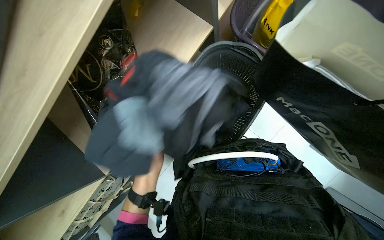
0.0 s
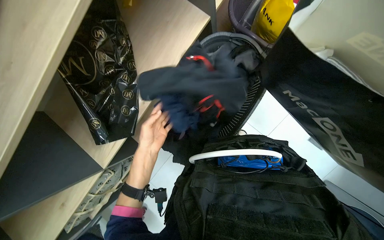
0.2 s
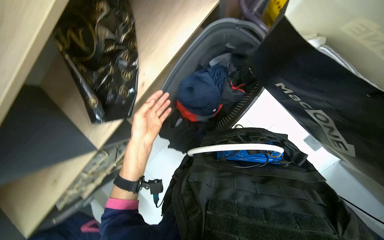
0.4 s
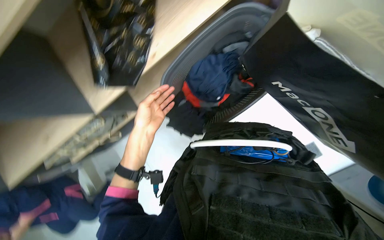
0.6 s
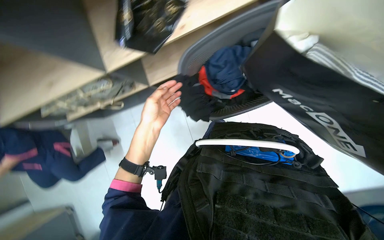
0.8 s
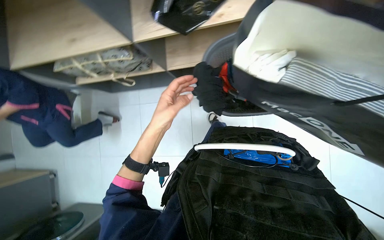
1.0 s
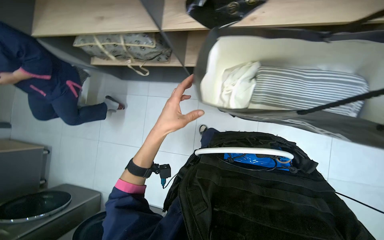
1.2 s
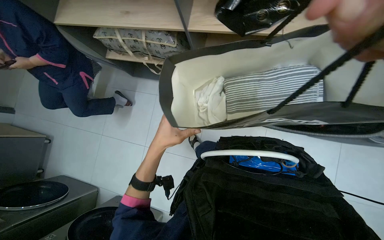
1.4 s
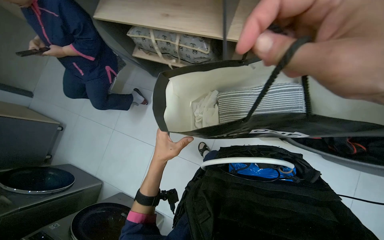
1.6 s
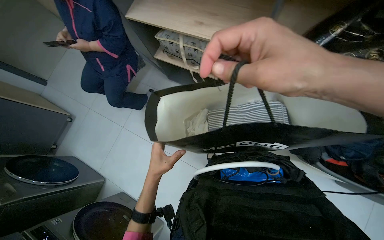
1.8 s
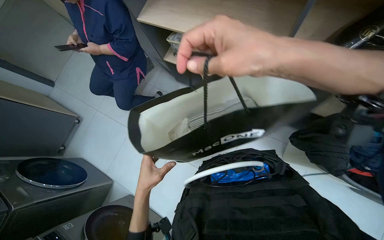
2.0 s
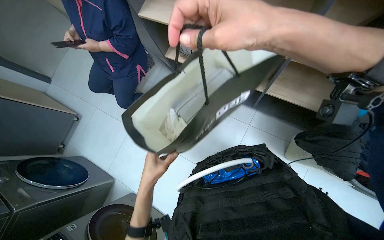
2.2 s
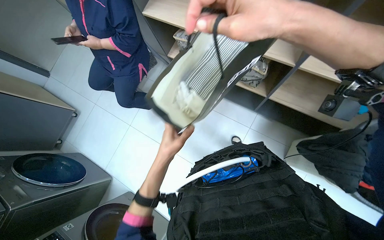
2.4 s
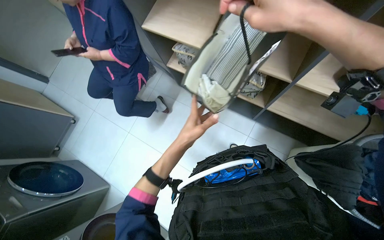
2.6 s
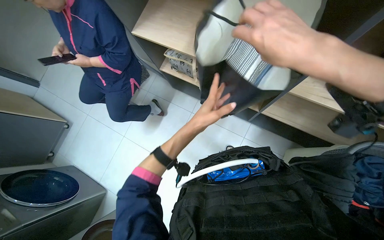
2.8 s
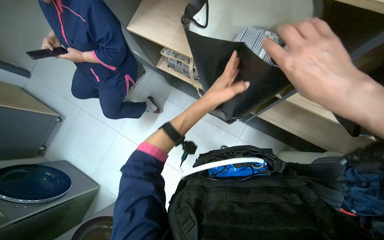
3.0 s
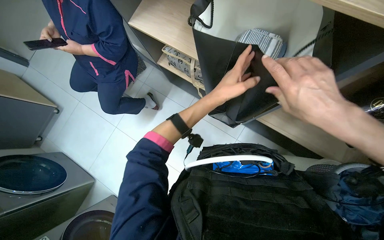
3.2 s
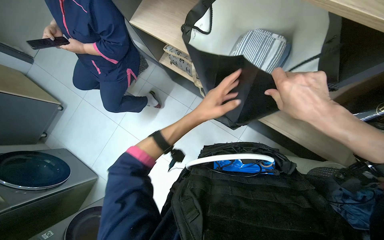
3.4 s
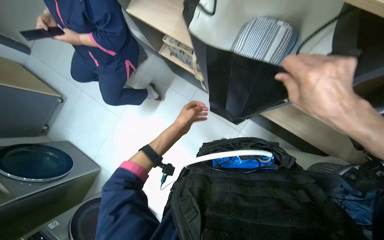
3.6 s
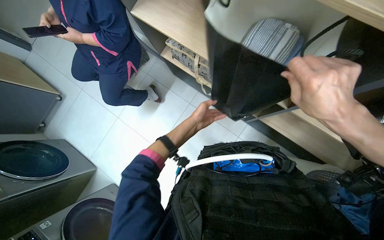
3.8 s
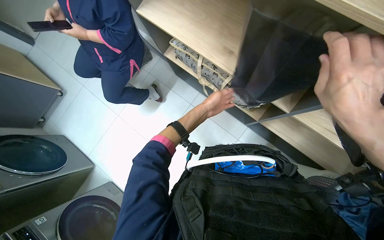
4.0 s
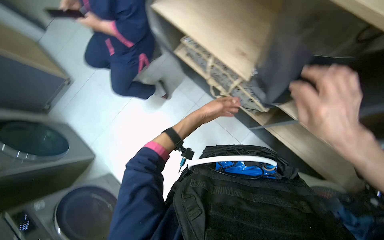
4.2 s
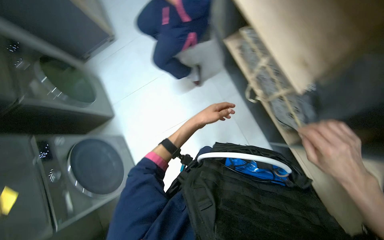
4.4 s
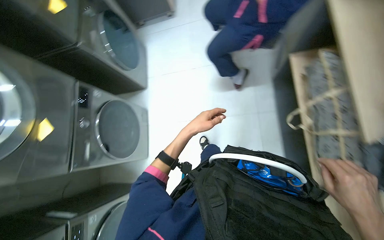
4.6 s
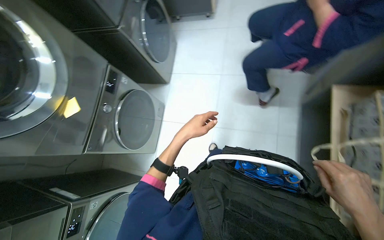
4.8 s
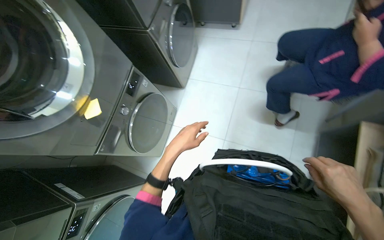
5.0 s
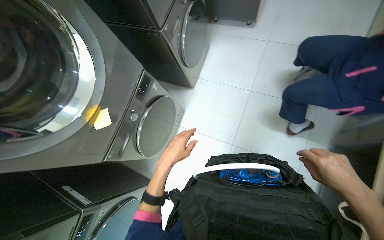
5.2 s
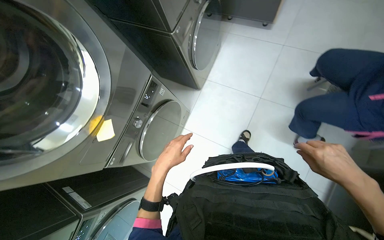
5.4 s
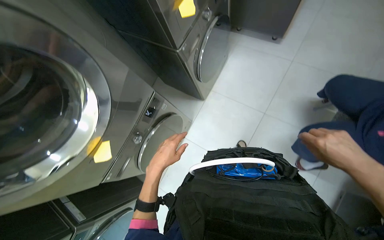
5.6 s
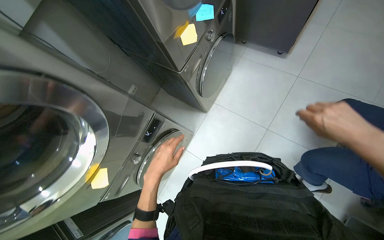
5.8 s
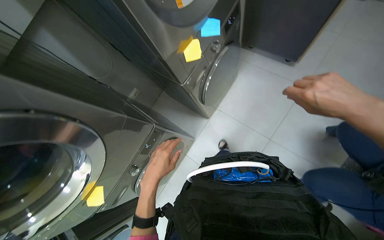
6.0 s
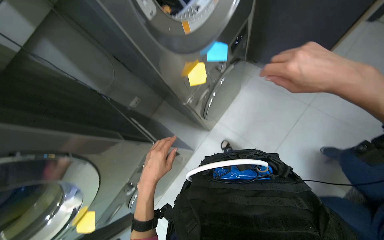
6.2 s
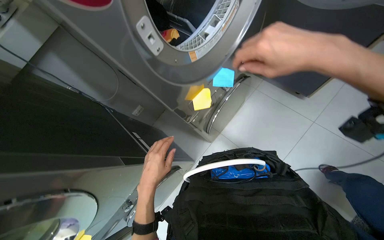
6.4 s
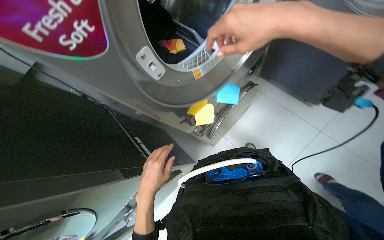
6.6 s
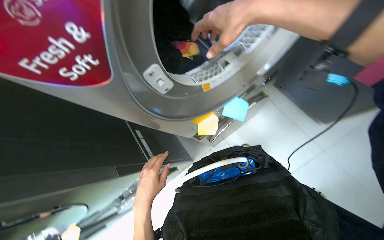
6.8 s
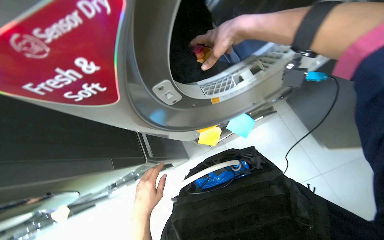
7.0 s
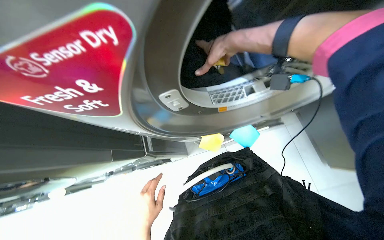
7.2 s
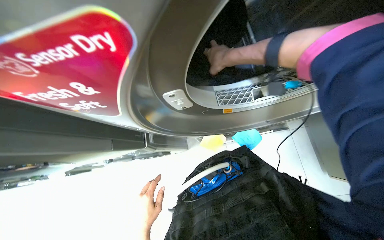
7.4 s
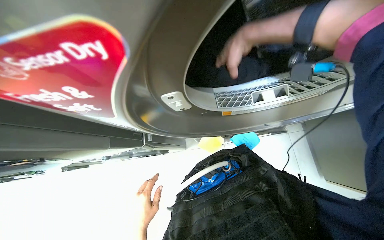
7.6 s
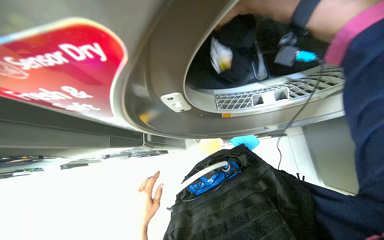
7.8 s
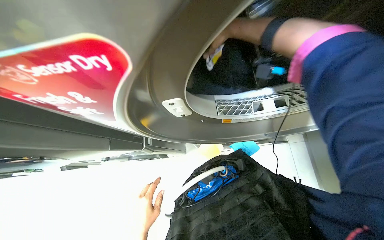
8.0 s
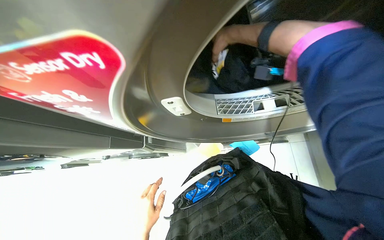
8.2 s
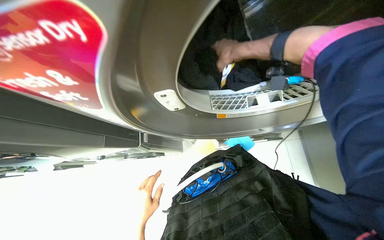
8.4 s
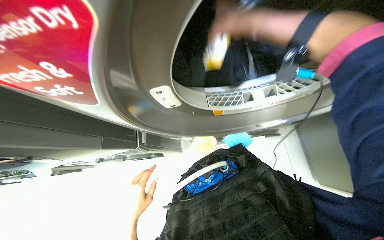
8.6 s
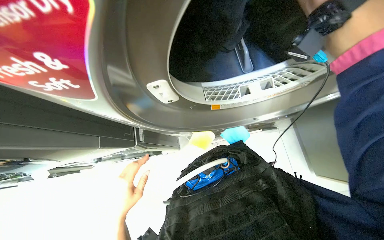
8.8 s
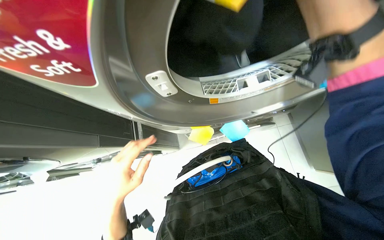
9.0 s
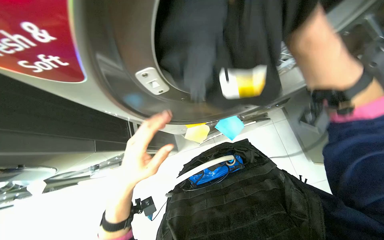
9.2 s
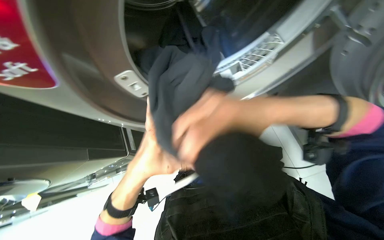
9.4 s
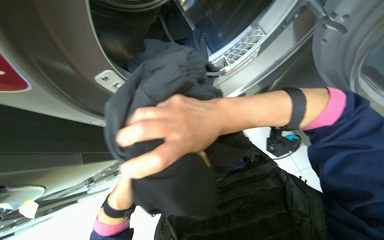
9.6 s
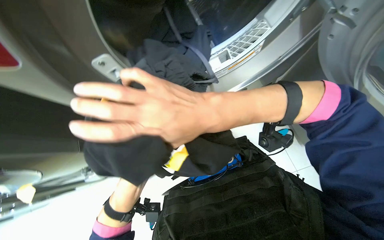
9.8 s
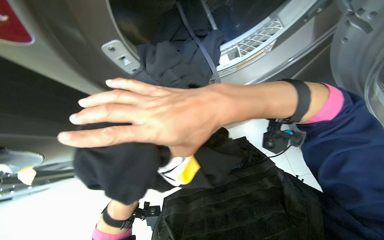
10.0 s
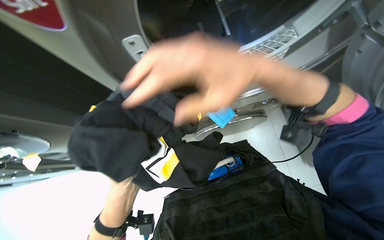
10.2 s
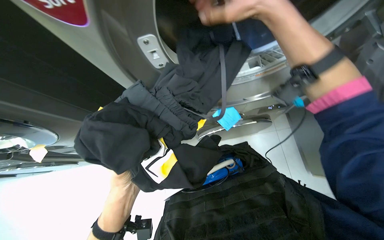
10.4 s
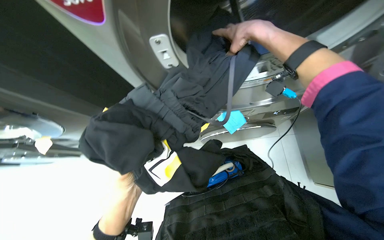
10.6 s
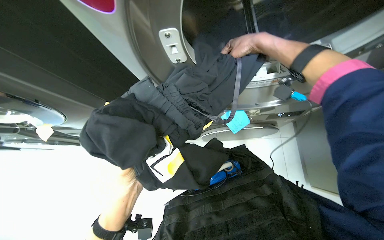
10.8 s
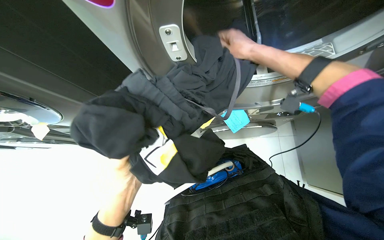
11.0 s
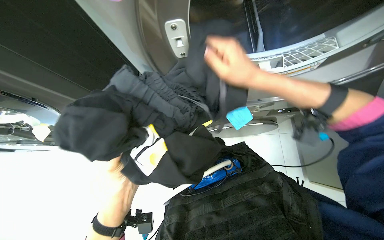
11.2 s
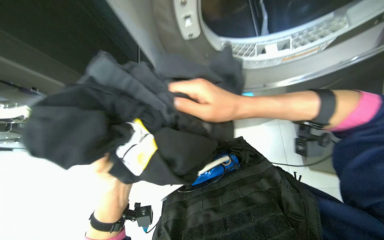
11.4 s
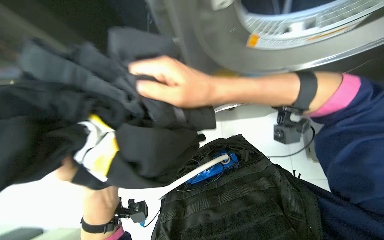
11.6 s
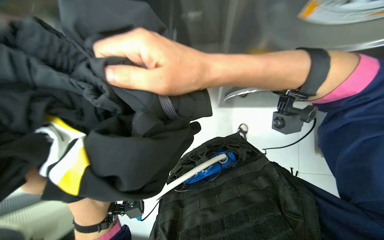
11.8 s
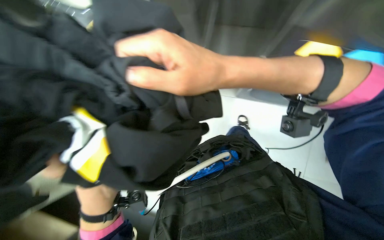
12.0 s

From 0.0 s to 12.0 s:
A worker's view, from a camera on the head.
Job: managing laundry.
The whole recording: Unloading laundry from washing machine. The worker removes clothes from two washing machines.
From 0.0 s to 1.6 s: The wearer looks roughly 15 degrees further downward. The scene rotates clockwise by approximately 75 degrees.
From 1.6 s to 3.0 s: The left hand shifts approximately 40 cm up the picture.
From 3.0 s to 4.4 s: The right hand shifts approximately 15 cm farther from the camera and to the right; the left hand moves farther from the camera, about 10 cm, and goes to the left and returns, about 10 cm each way.
From 4.4 s to 6.0 s: The head travels approximately 80 cm. The head turns to the left by roughly 50 degrees.
From 6.0 s to 7.6 s: The camera travels some 40 cm. The view tilts about 10 degrees downward. The scene rotates clockwise by roughly 45 degrees.
From 7.6 s to 9.0 s: The right hand goes nearer and farther, about 10 cm each way, reversing 2 times, while the left hand is displaced up the picture by some 10 cm.
From 10.4 s to 12.0 s: The left hand heads nearer to the camera, covering roughly 20 cm, while the right hand heads to the left and down the picture, covering roughly 20 cm, and moves approximately 20 cm farther from the camera and comes back.

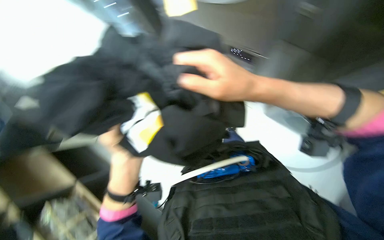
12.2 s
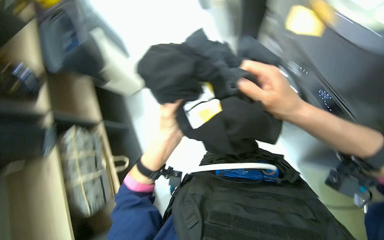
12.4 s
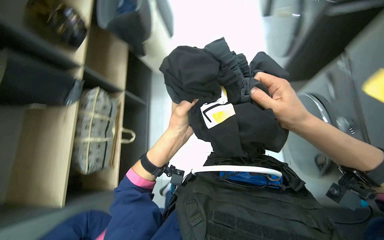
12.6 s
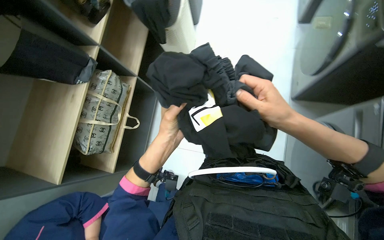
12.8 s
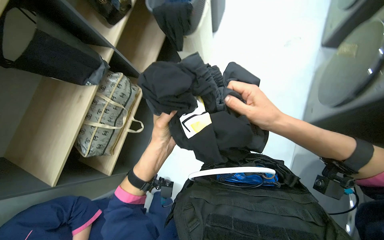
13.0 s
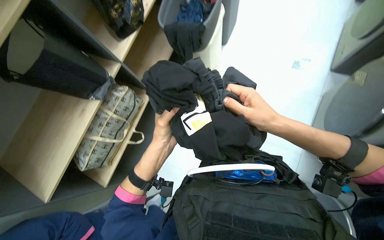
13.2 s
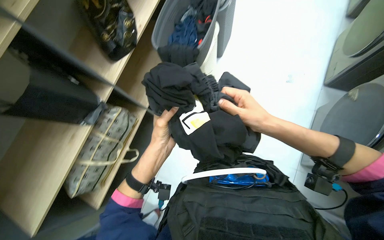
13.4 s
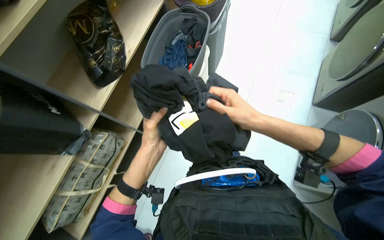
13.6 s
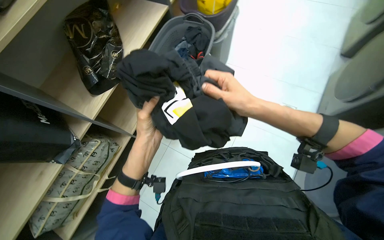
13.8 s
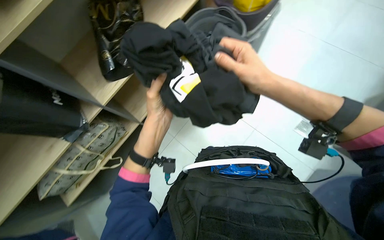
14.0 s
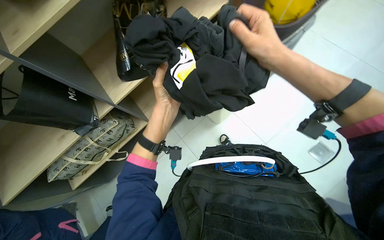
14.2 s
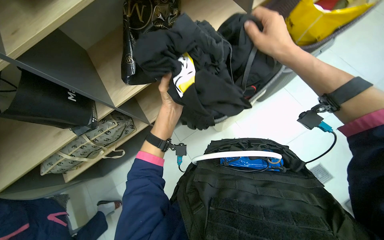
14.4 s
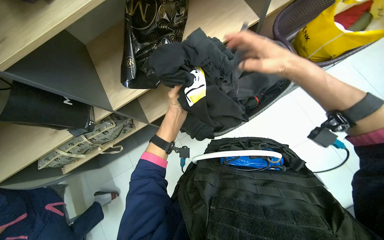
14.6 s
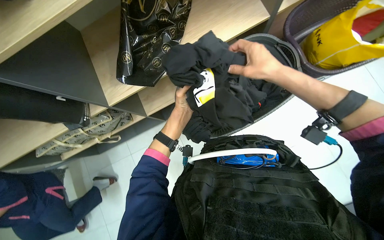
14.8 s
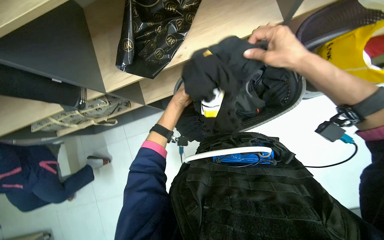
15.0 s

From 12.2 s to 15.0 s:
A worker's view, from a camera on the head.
Job: managing laundry.
The whole recording: Unloading laundry from washing machine. The worker removes clothes from two washing machines.
From 12.2 s to 13.6 s: The wearer moves approximately 40 cm.
From 13.6 s to 15.0 s: The head travels approximately 60 cm. The head turns to the left by approximately 50 degrees. The wearer looks about 25 degrees further downward.

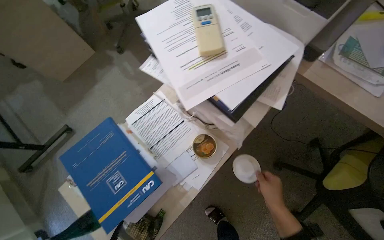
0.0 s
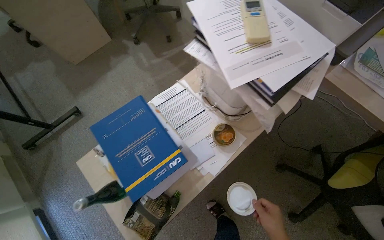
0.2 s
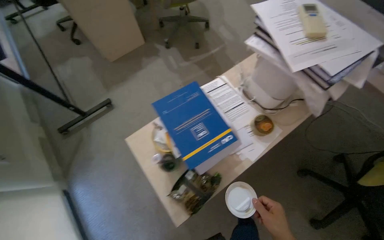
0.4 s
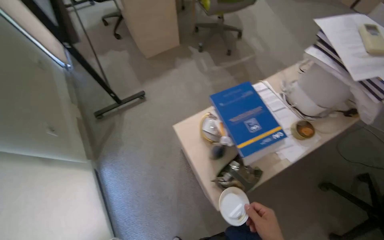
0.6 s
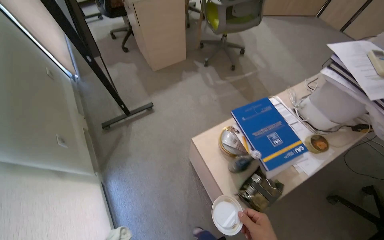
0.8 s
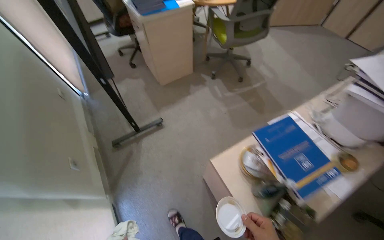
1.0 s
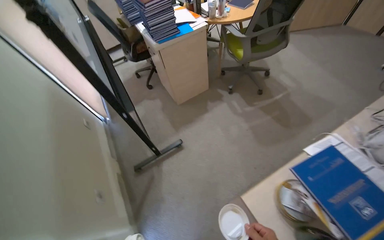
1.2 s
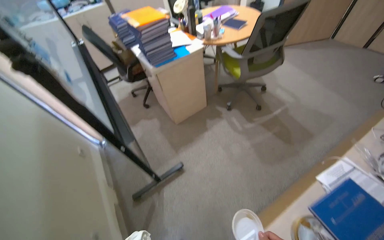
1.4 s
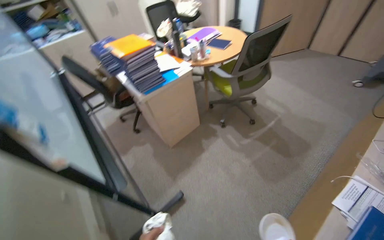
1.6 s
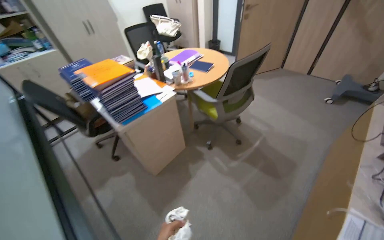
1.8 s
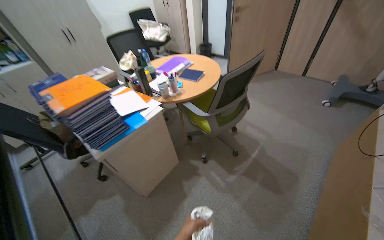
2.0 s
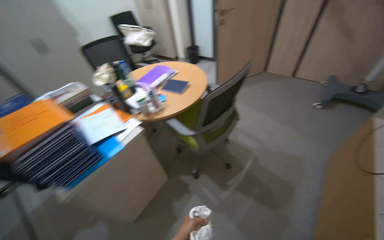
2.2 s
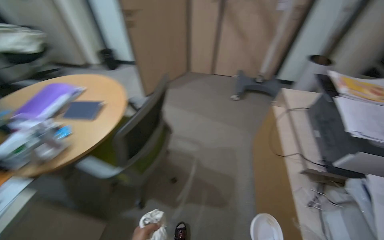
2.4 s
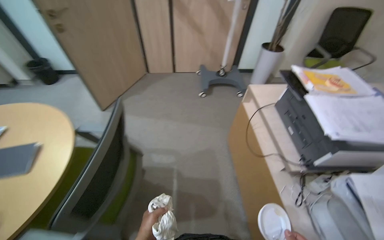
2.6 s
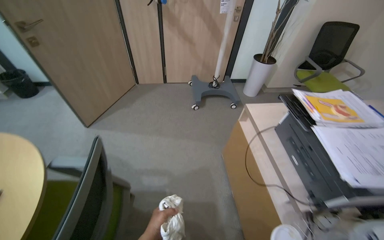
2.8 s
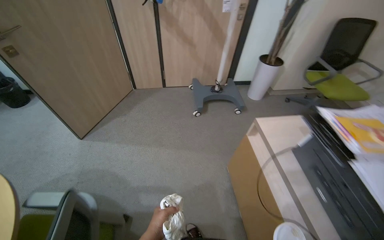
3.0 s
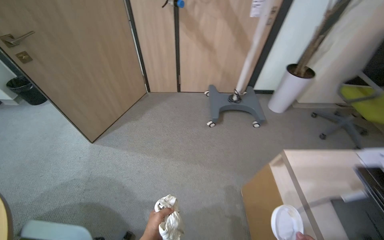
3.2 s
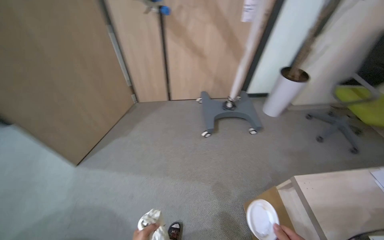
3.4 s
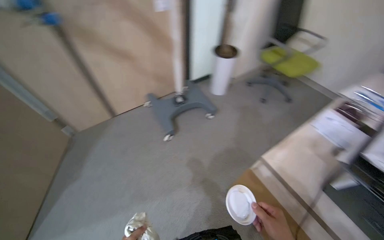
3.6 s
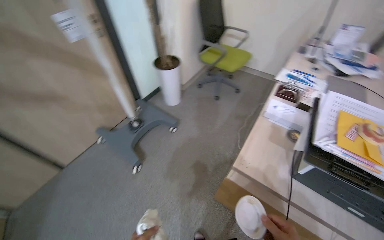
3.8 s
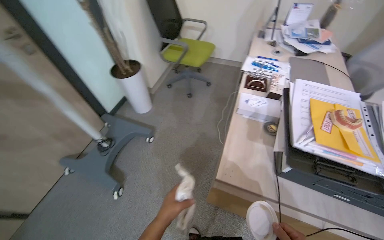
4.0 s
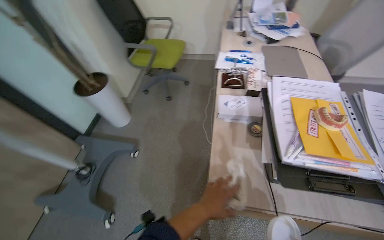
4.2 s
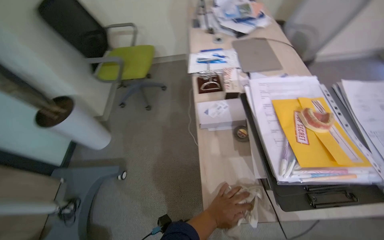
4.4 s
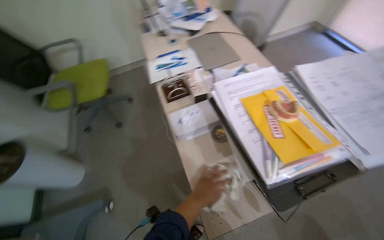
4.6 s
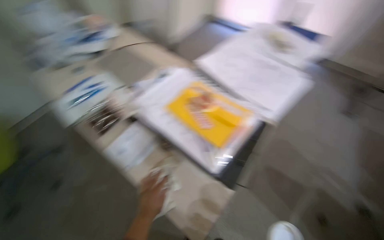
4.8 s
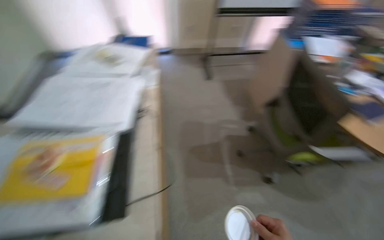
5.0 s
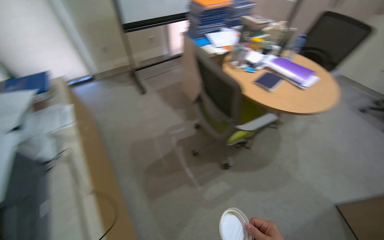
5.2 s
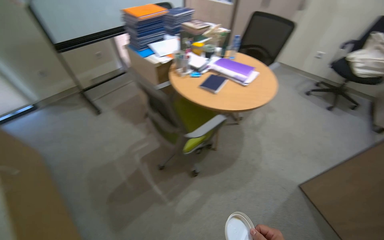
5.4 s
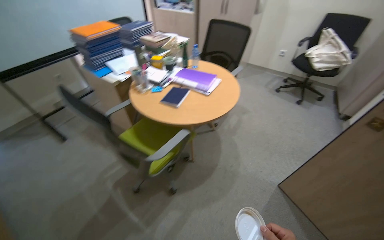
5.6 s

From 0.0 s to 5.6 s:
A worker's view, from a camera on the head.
Job: managing trash.
The whole recording: Emptying office trash bins. The worker collects trash from office bins and empties them into a larger bag on the cleaning cart.
From 0.0 s to 1.4 s: The wearer moves to the left, roughly 80 cm. The wearer looks roughly 20 degrees further upward.
From 1.4 s to 2.8 s: The wearer moves approximately 1 m. The head rotates approximately 65 degrees to the right.
From 2.8 s to 4.2 s: The camera travels roughly 80 cm. The wearer looks about 75 degrees further to the right.
From 4.2 s to 5.6 s: The wearer moves some 60 cm. The wearer looks roughly 155 degrees further to the right.
